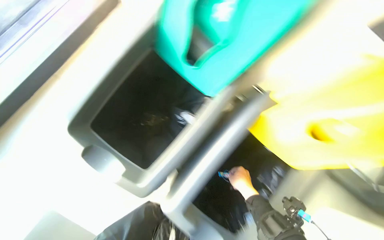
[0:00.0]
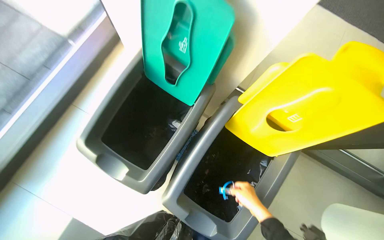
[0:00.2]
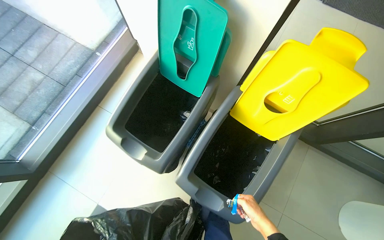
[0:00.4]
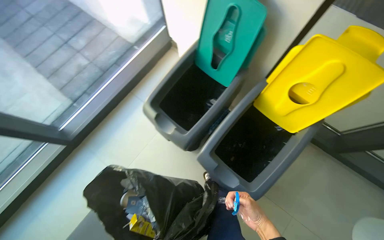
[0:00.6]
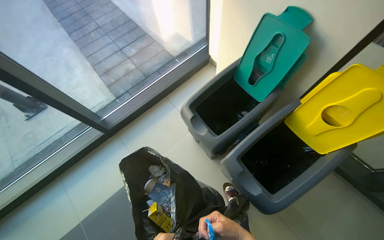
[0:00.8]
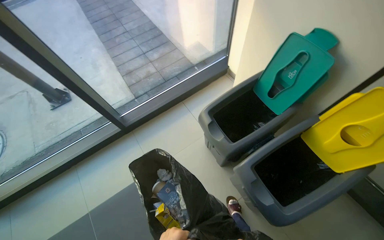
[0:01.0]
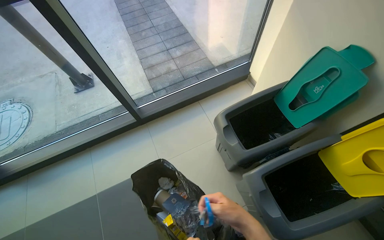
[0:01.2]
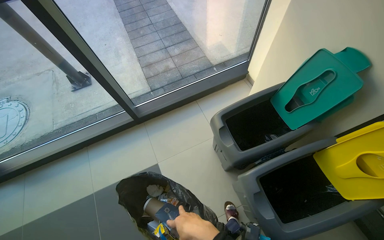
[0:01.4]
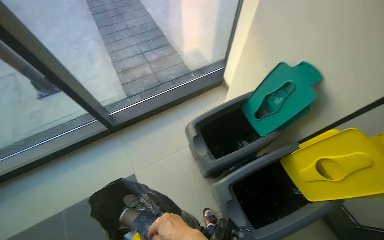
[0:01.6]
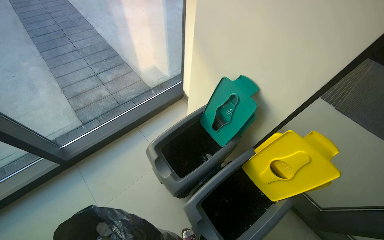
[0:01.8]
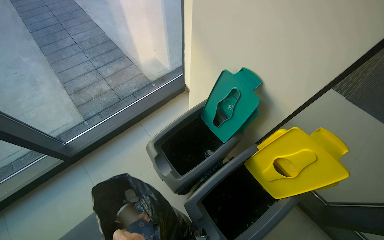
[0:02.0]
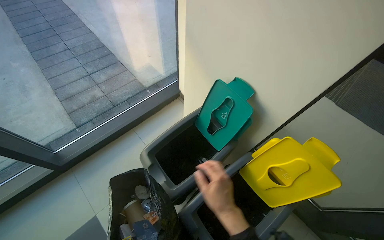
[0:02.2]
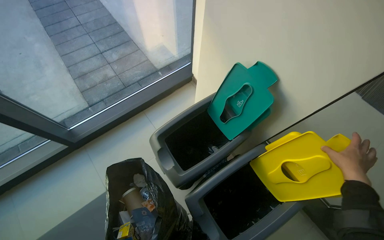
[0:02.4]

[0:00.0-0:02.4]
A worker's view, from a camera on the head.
Job: managing trash.
The whole recording: Sorting trash into recycling bins. The worker sorts various items from a trash bag into designated recycling bins.
0:00.0 to 0:01.2: The head travels about 60 cm. The head turns to the left by approximately 35 degrees. The view tilts about 15 degrees upward.

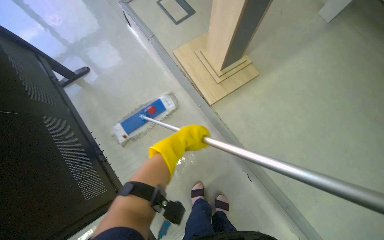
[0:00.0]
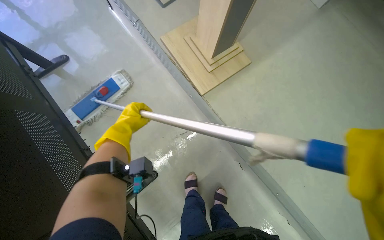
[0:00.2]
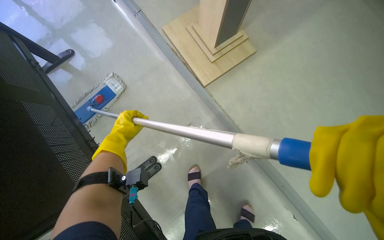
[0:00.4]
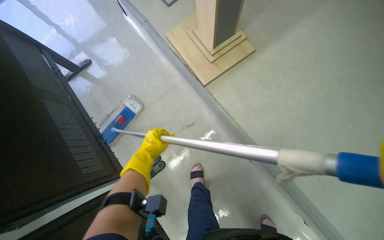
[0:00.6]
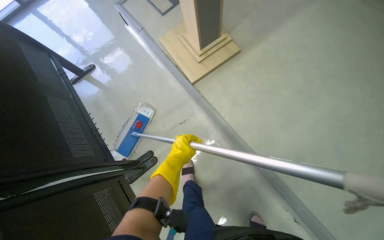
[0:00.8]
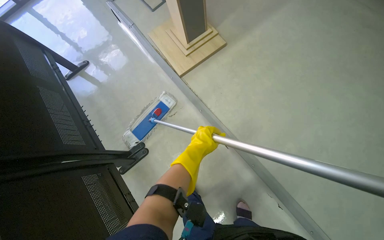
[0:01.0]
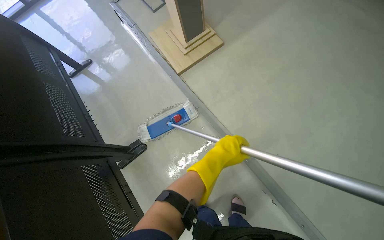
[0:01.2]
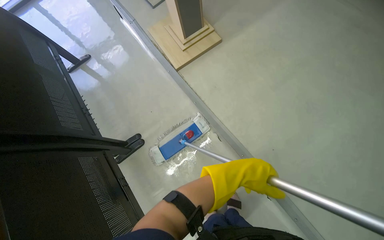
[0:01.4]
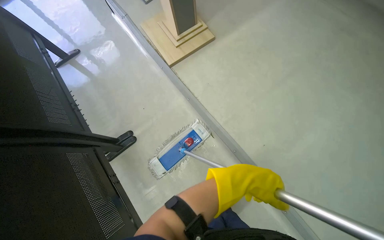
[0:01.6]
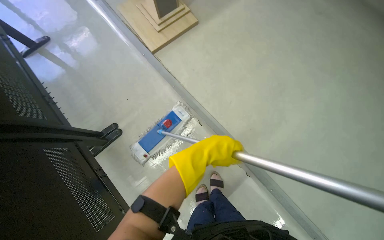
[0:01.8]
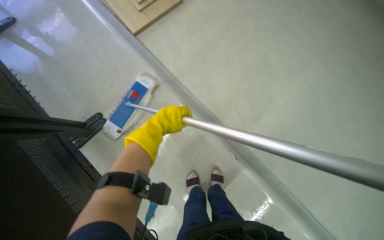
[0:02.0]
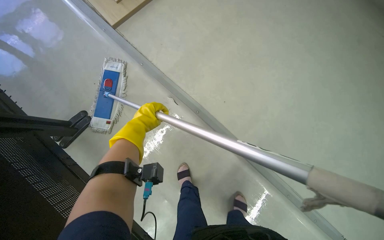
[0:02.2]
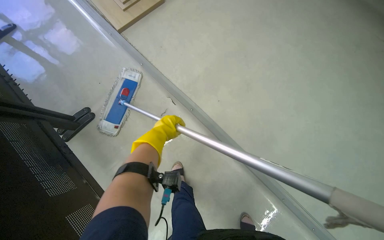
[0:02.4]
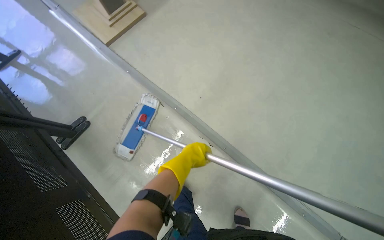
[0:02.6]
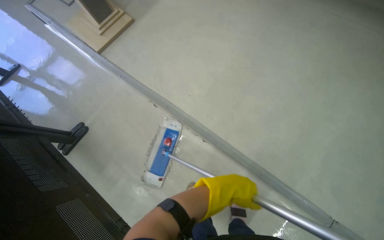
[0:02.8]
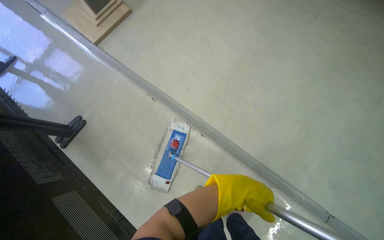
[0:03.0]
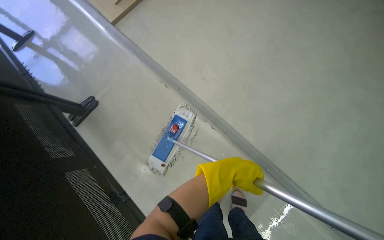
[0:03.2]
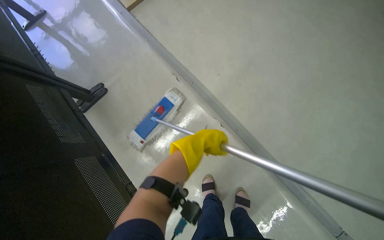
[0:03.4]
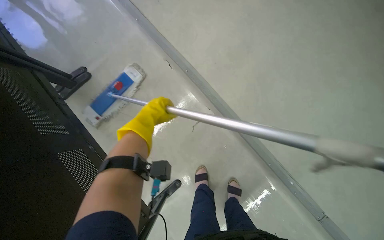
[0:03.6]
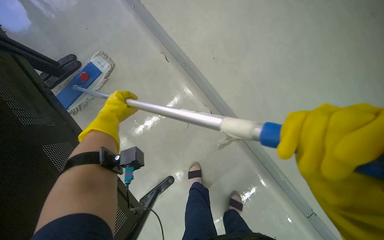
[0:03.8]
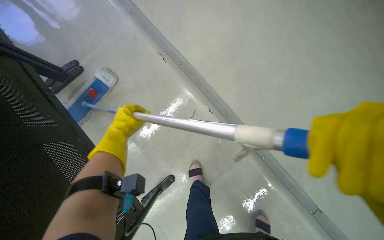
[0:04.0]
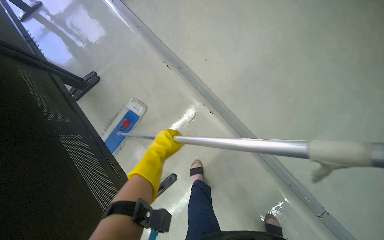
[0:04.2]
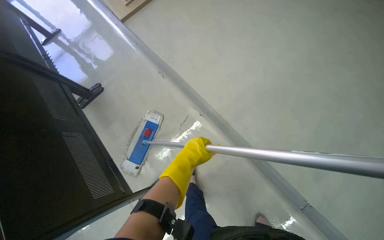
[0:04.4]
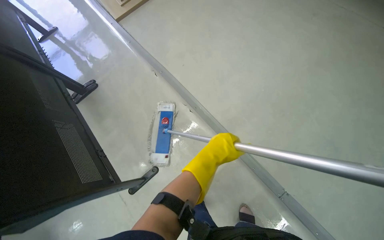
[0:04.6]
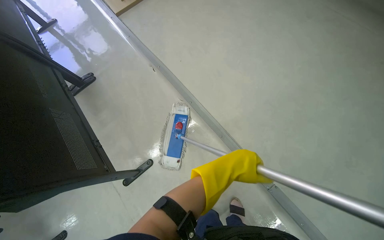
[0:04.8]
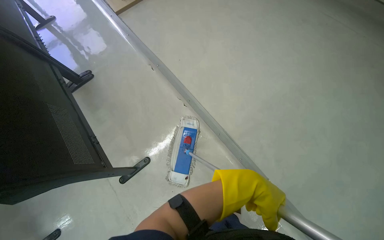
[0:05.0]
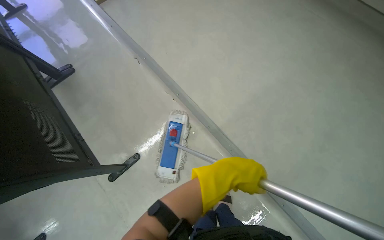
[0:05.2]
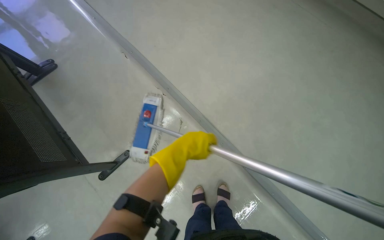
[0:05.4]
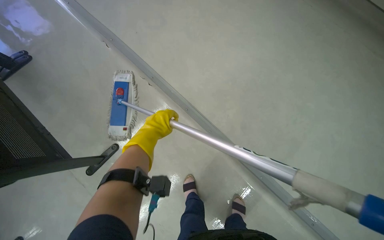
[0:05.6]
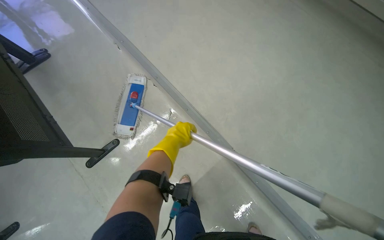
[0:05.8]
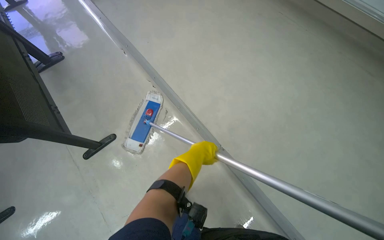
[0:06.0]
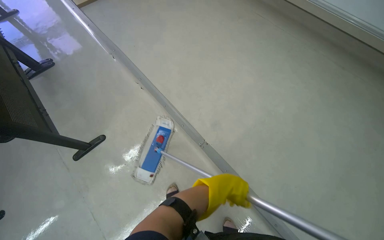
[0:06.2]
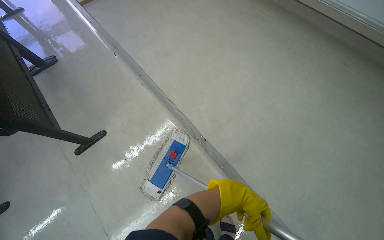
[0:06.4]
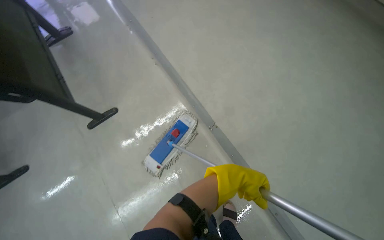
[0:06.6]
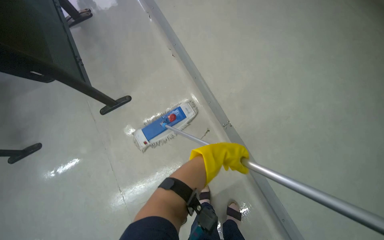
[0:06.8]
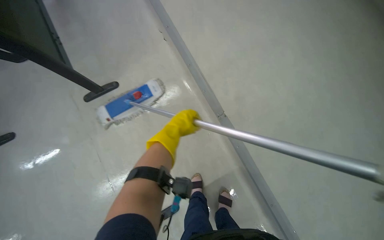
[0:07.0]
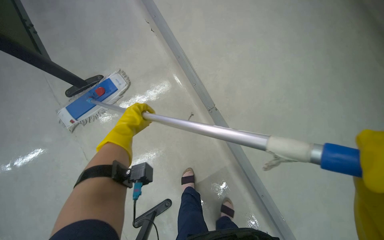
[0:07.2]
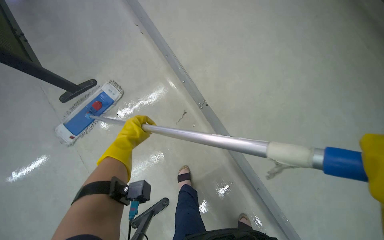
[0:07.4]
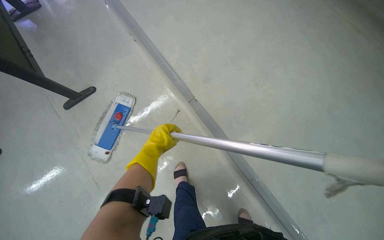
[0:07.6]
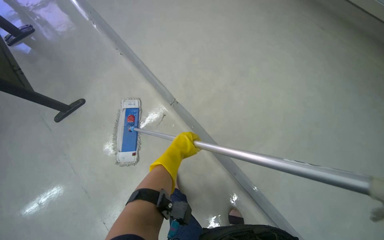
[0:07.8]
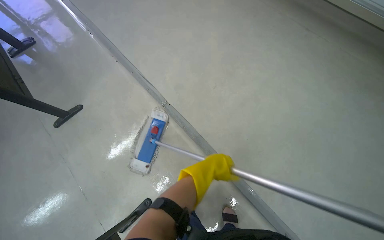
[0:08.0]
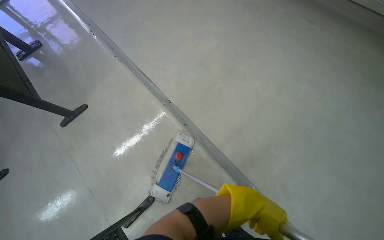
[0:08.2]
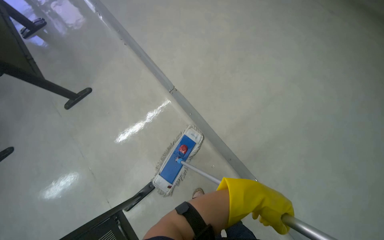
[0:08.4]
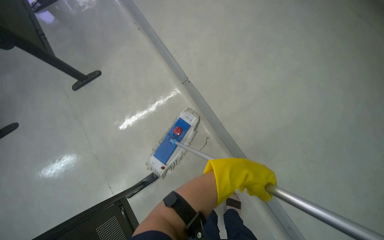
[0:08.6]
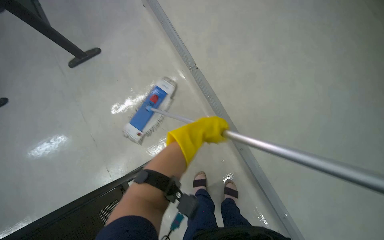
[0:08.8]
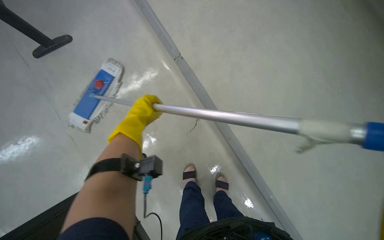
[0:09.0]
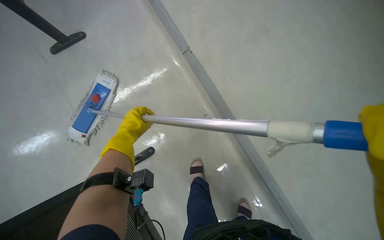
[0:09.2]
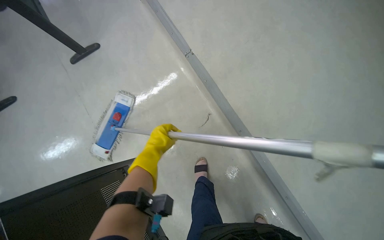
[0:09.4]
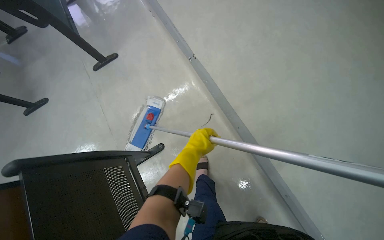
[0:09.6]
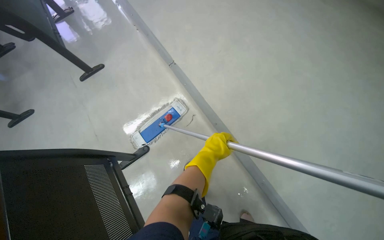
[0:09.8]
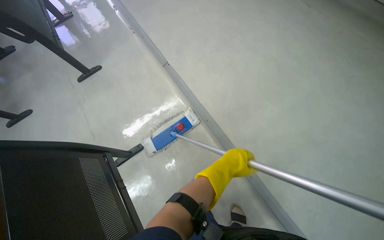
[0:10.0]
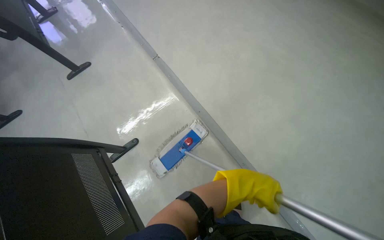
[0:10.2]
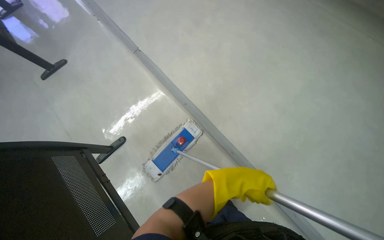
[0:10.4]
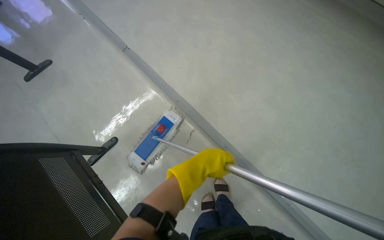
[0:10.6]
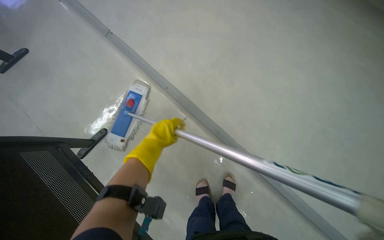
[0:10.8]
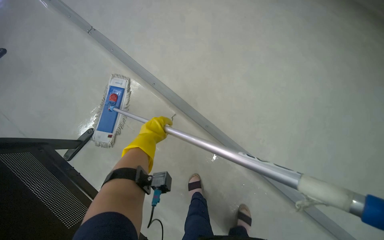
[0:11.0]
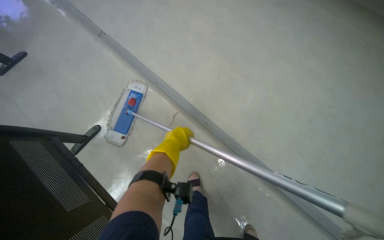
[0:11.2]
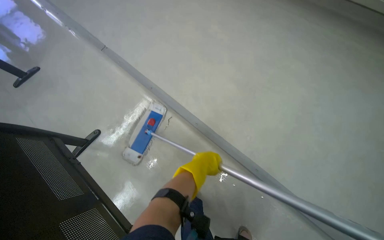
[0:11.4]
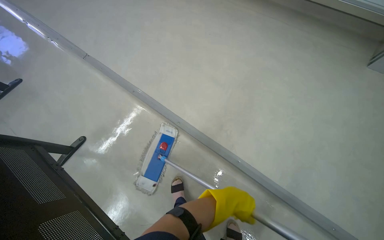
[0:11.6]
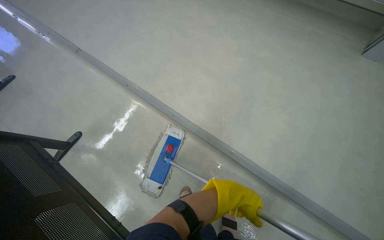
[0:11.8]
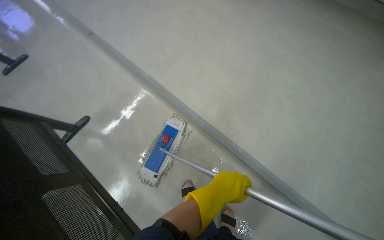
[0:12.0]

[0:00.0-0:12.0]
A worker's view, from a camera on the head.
Job: mopping floor.
The whole recording: Mopping light-colored floor. The worker mops the light-colored floor with a flat mop.
0:00.0 to 0:01.6: The wearer moves approximately 50 cm.
0:01.6 to 0:03.0: The camera is carried about 50 cm.
0:03.0 to 0:04.4: The left hand travels to the left and back again, some 50 cm each way.
0:04.4 to 0:06.0: The camera travels some 50 cm.
0:06.0 to 0:07.6: The left hand goes left and right, roughly 30 cm each way, reversing 2 times.
0:07.6 to 0:09.0: The left hand travels to the right and back again, approximately 50 cm each way.
0:09.0 to 0:10.4: The camera travels about 50 cm.
0:10.4 to 0:12.0: The head travels about 40 cm.

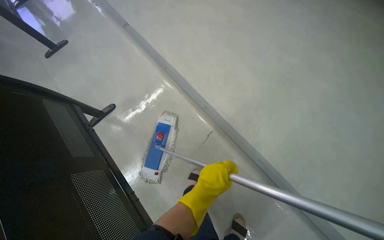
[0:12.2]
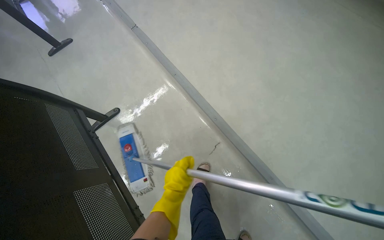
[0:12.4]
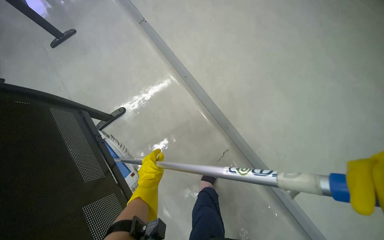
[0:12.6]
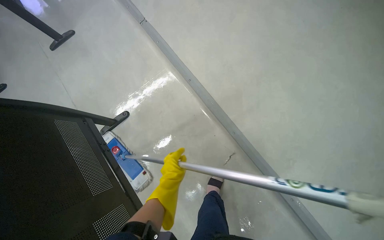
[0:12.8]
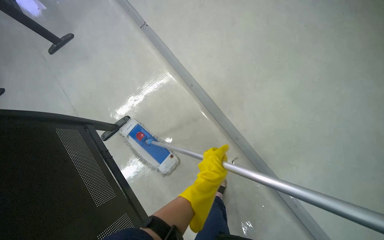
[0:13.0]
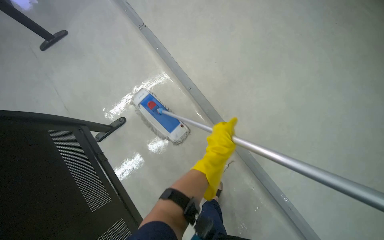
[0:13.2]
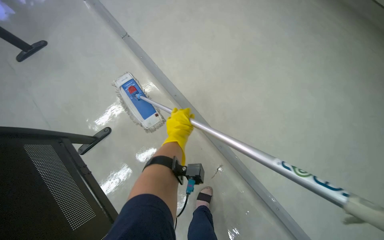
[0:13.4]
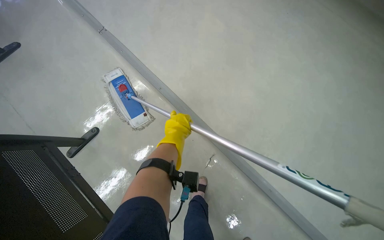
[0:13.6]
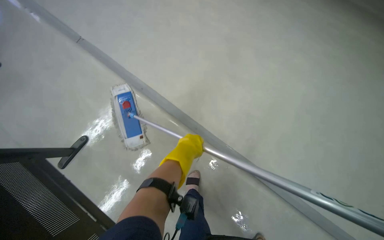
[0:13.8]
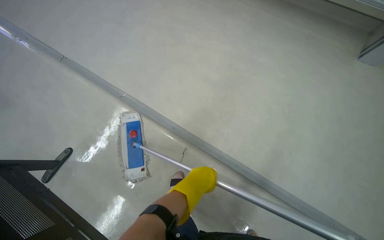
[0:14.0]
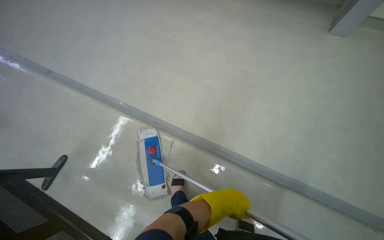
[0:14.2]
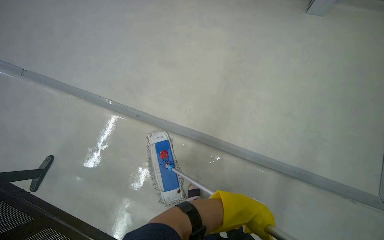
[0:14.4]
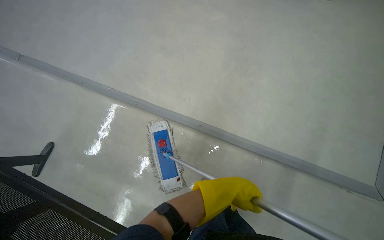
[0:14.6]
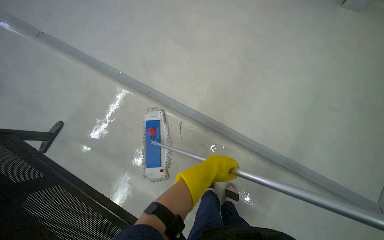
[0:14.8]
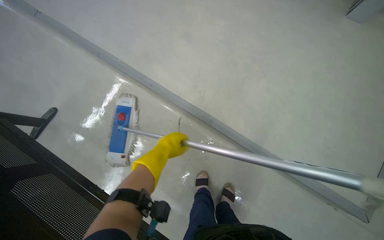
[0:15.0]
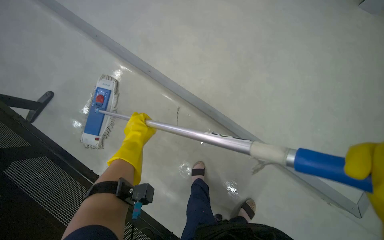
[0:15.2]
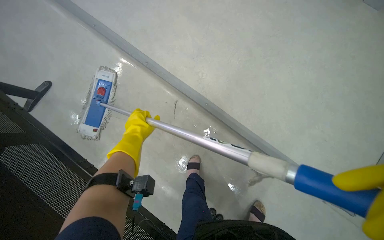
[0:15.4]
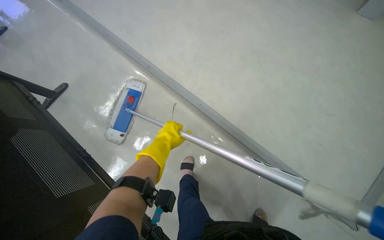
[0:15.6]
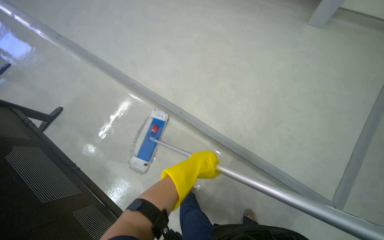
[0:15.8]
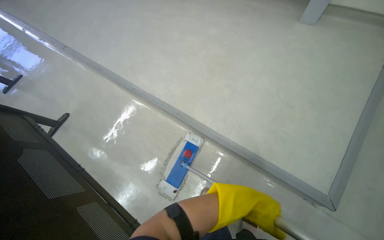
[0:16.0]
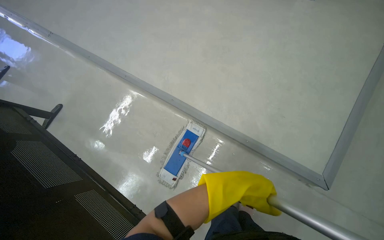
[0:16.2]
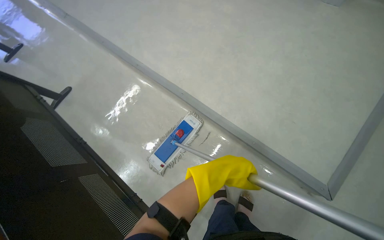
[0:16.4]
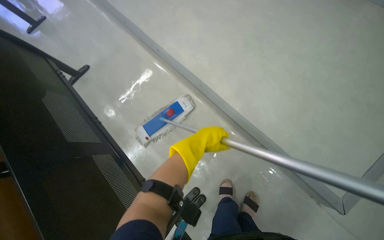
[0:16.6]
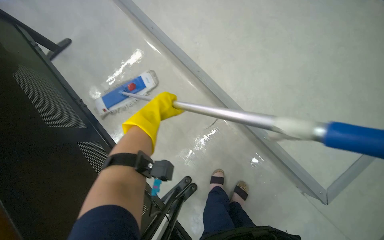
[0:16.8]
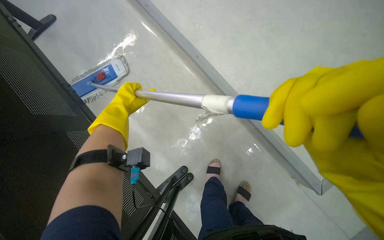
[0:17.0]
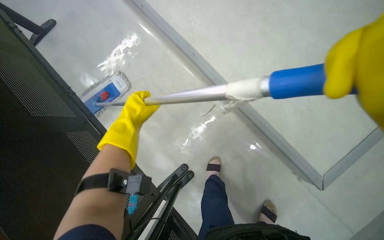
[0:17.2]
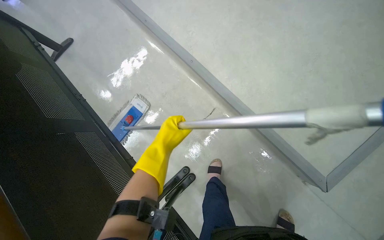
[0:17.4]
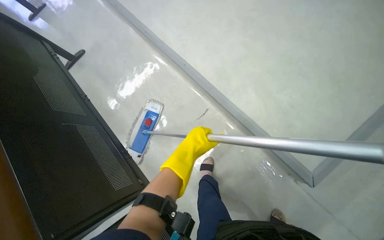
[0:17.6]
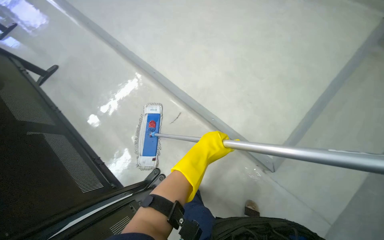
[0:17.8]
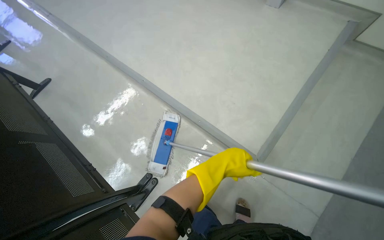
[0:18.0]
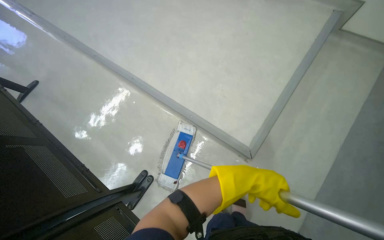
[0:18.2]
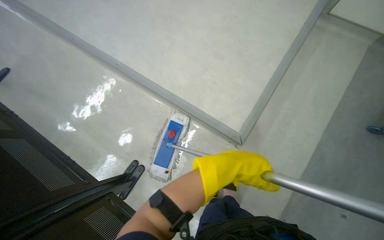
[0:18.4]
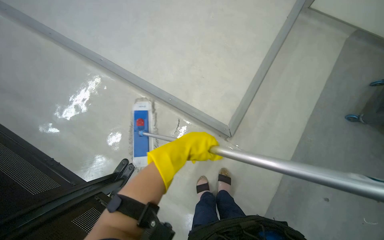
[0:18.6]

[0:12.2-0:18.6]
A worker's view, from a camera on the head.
Job: mopping floor.
The whole recording: Mopping light-colored floor. The worker mops the light-colored floor with a flat mop.
0:12.2 to 0:13.8: The left hand goes left and right, approximately 20 cm each way, reversing 2 times.
0:15.4 to 0:17.0: The left hand travels to the right and back again, roughly 60 cm each way.
0:17.0 to 0:18.6: The head travels approximately 50 cm.
